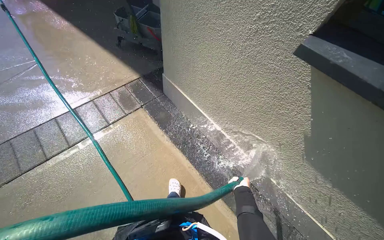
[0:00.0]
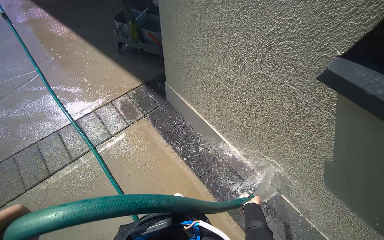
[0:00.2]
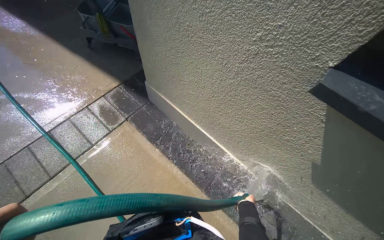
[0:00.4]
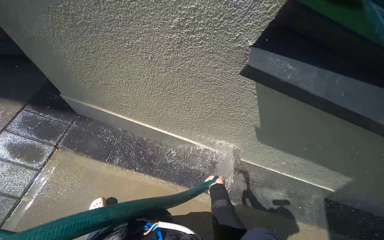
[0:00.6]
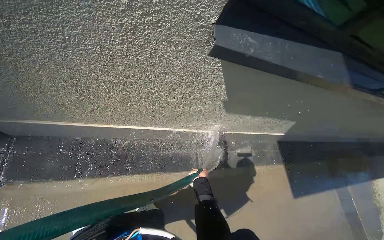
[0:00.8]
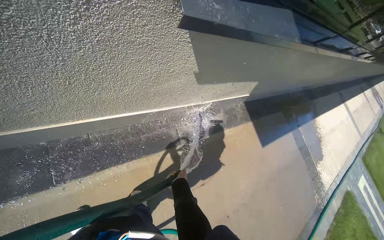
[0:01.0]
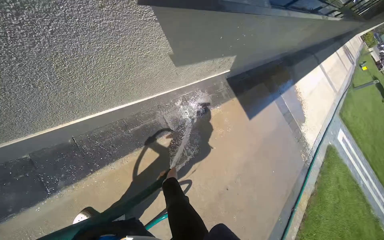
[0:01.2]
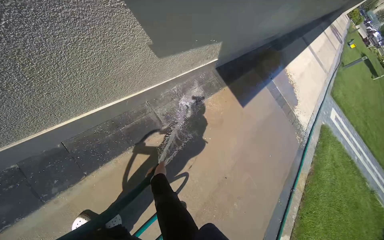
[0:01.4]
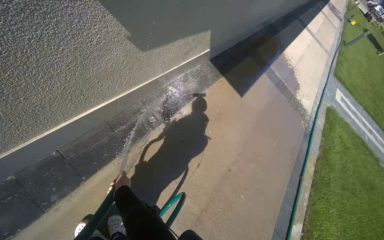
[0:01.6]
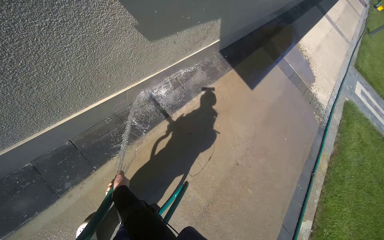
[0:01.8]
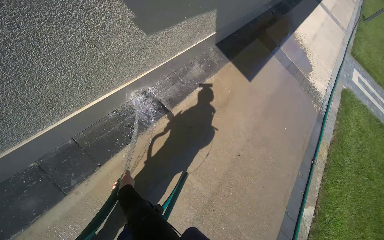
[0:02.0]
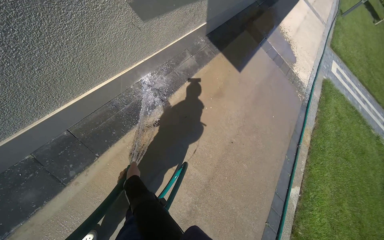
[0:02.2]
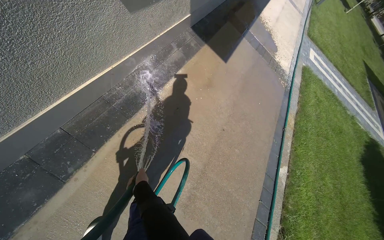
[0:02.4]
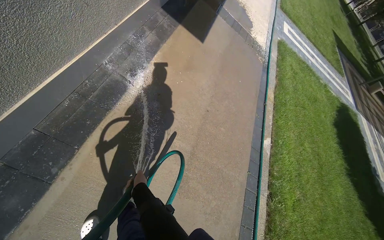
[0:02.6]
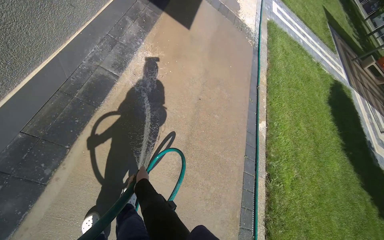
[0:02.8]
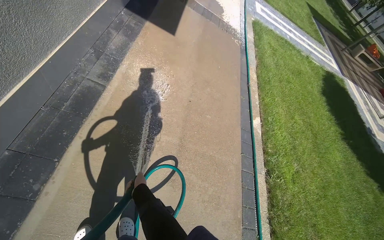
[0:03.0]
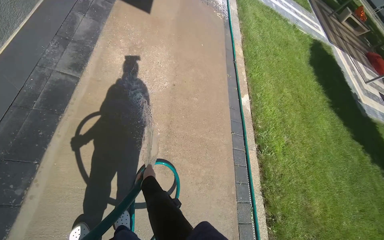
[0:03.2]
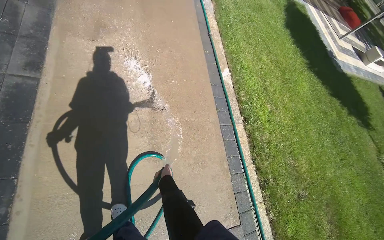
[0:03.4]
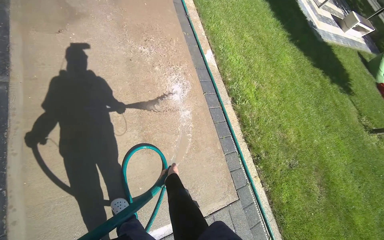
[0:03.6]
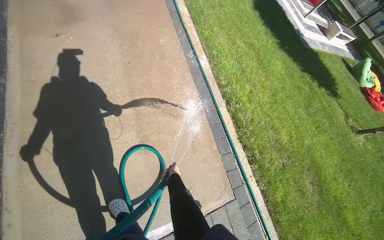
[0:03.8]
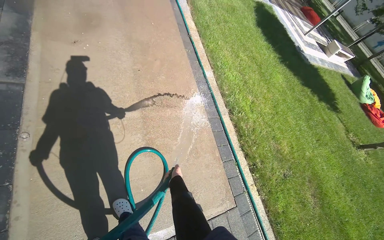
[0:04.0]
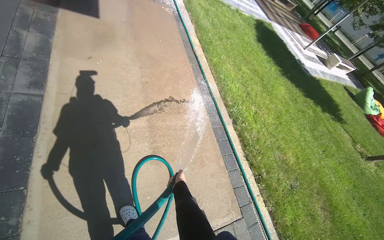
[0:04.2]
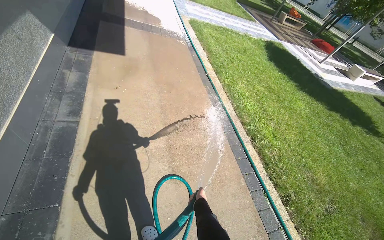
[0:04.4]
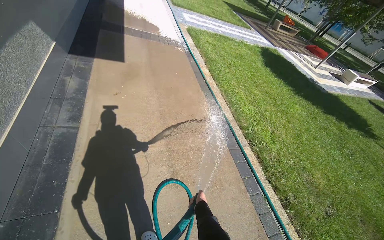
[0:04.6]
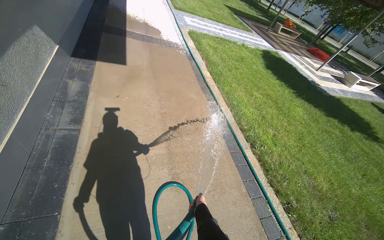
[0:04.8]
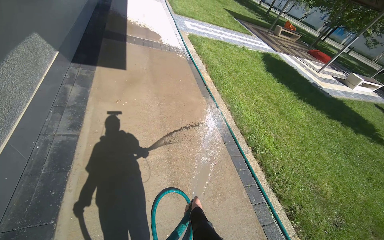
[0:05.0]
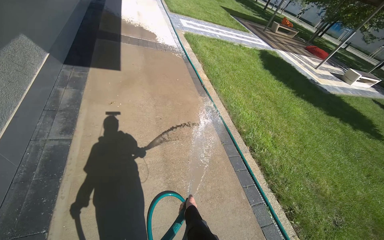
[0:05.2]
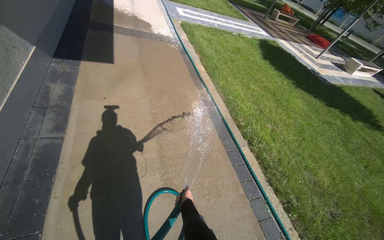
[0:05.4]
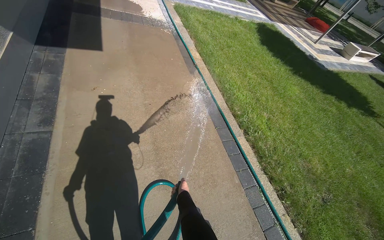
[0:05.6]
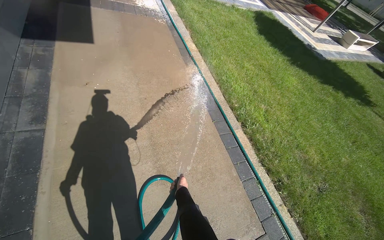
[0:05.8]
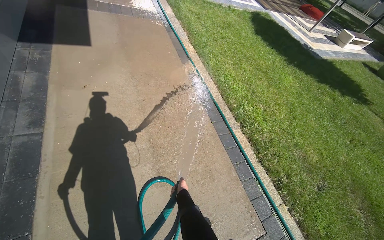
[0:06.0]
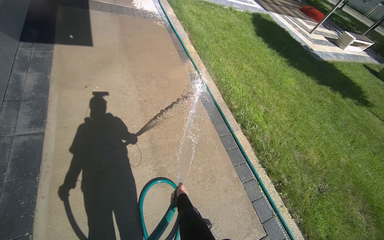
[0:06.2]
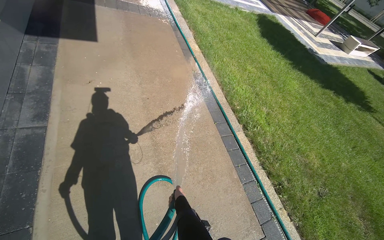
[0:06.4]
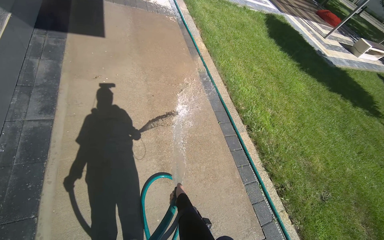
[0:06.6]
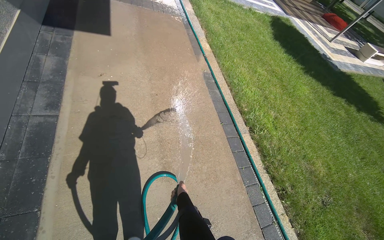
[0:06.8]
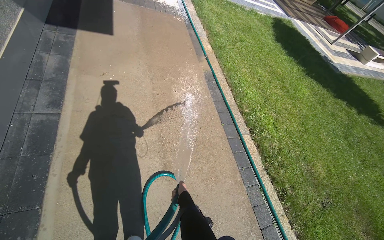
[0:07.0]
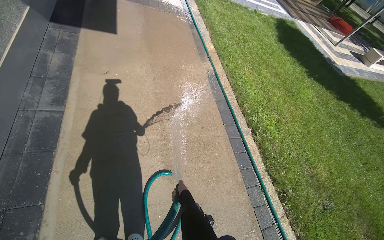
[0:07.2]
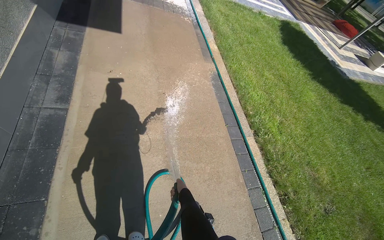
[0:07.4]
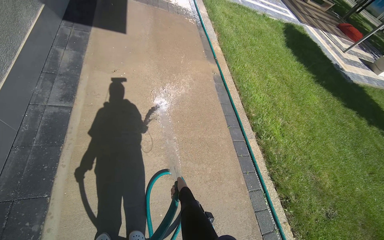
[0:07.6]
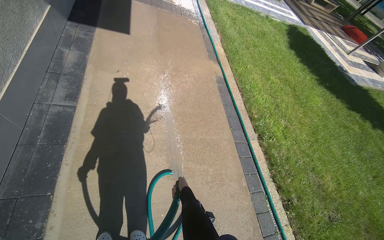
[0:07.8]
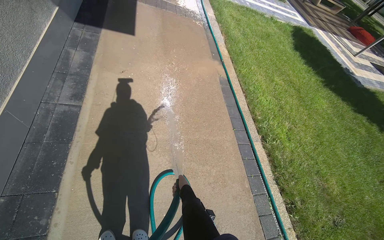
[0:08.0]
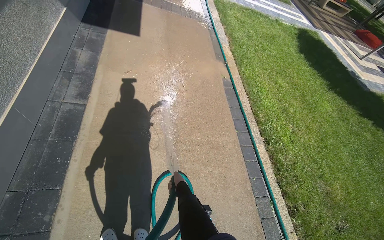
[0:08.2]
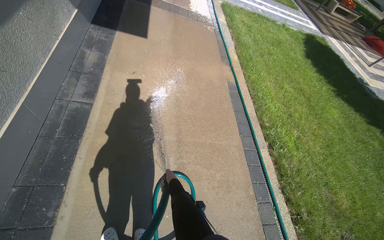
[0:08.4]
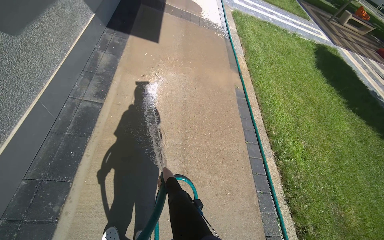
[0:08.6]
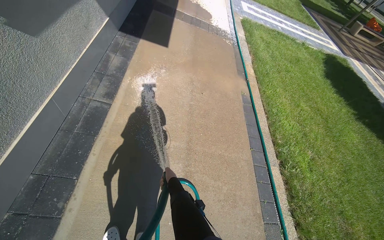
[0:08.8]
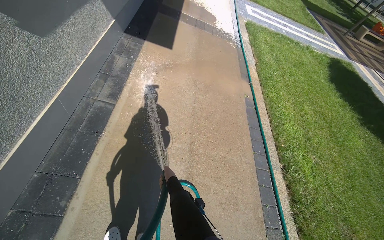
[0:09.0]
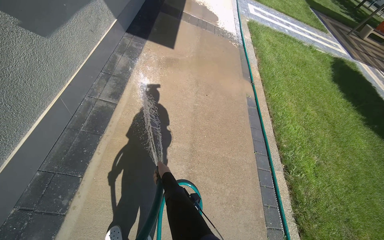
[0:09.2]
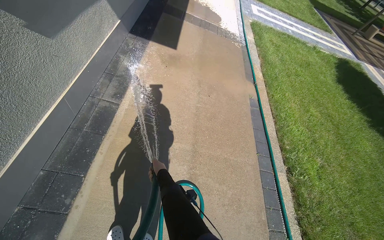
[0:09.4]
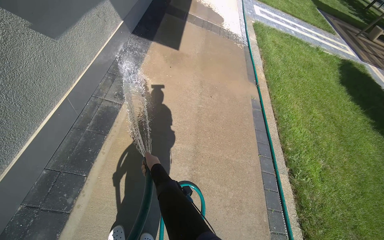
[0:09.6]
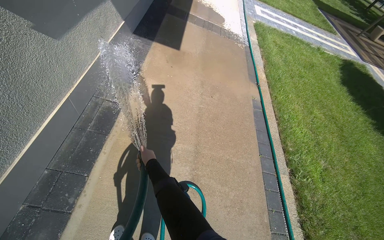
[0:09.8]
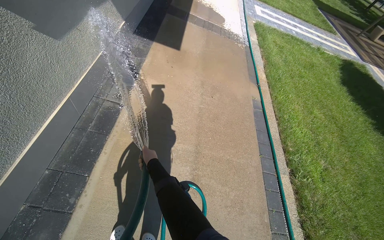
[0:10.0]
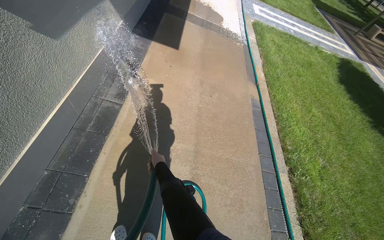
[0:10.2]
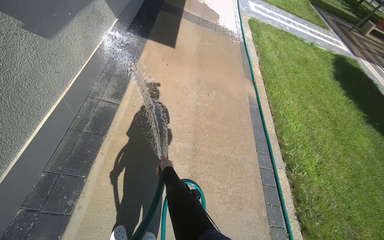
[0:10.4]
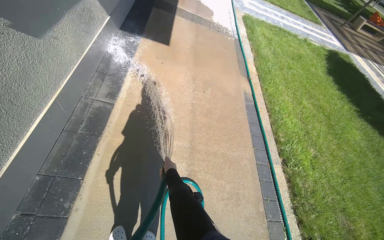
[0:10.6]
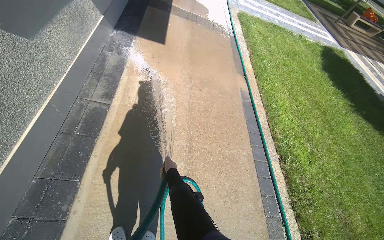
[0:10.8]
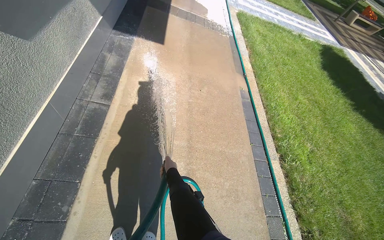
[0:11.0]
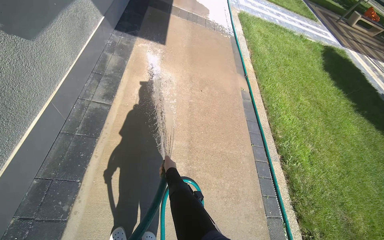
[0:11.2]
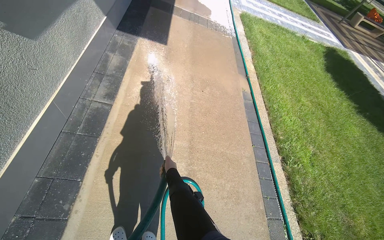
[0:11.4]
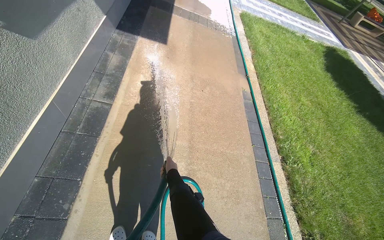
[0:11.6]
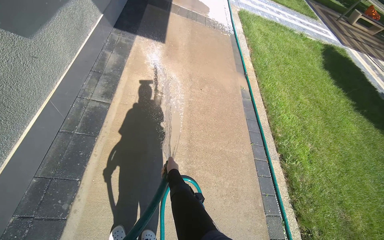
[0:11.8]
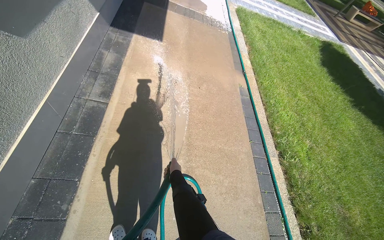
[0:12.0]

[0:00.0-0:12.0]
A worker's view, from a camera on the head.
Job: sweeping floor.
The whole recording: Rinsing concrete ground. The worker rinses the concrete ground with a hose.
0:00.0 to 0:01.6: The camera is carried approximately 40 cm. The head rotates roughly 80 degrees to the right. The camera pitches downward, by approximately 30 degrees.
0:01.6 to 0:03.0: The wearer's head swings some 30 degrees to the right. The view tips downward by some 15 degrees.

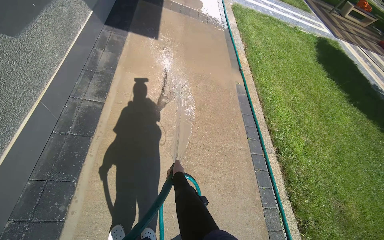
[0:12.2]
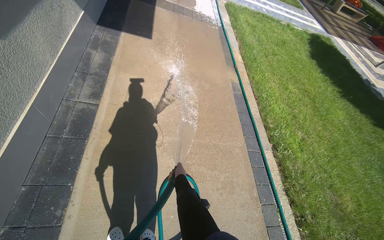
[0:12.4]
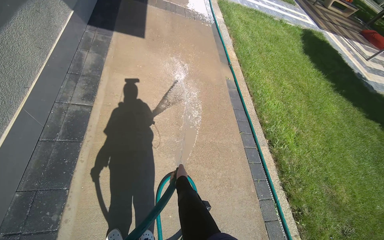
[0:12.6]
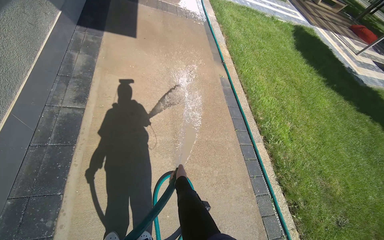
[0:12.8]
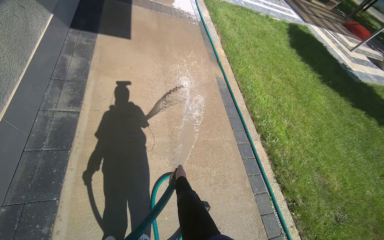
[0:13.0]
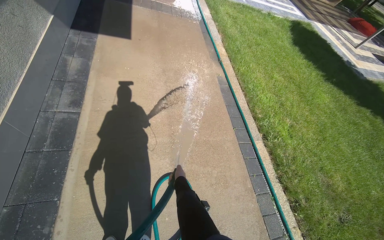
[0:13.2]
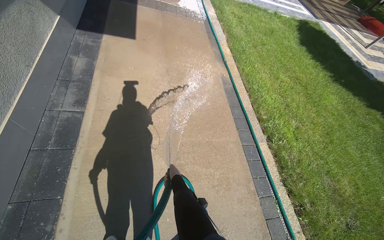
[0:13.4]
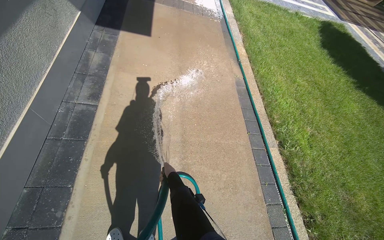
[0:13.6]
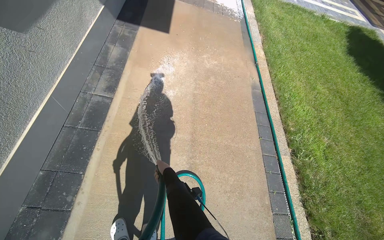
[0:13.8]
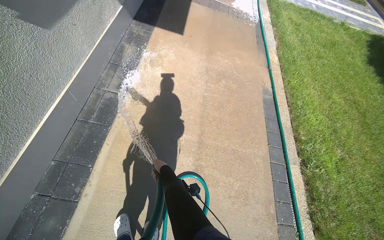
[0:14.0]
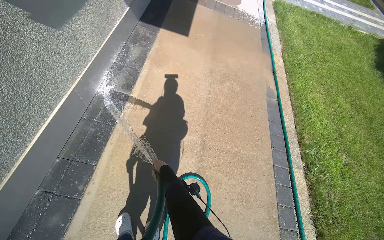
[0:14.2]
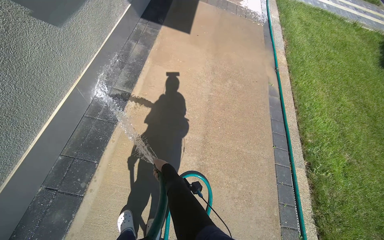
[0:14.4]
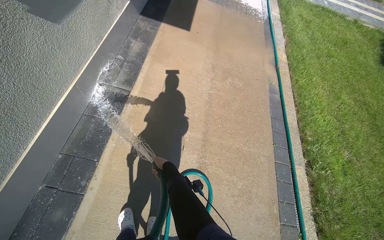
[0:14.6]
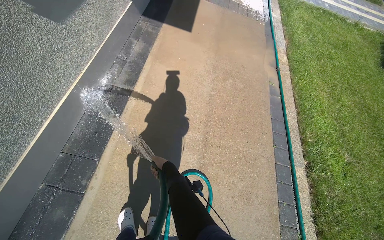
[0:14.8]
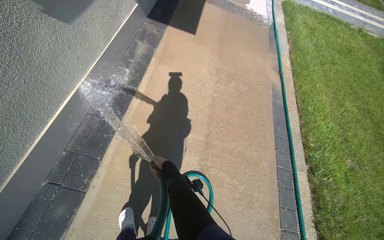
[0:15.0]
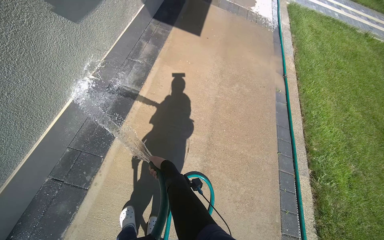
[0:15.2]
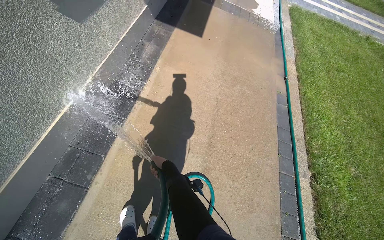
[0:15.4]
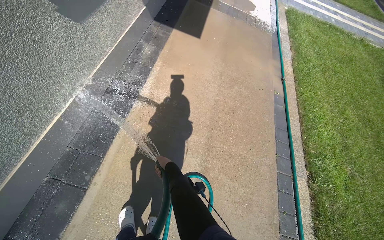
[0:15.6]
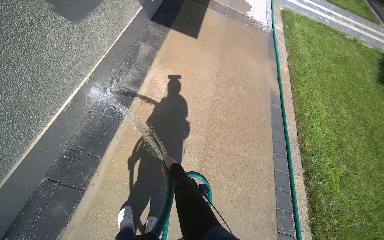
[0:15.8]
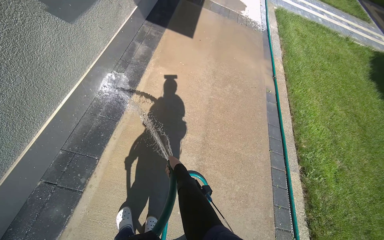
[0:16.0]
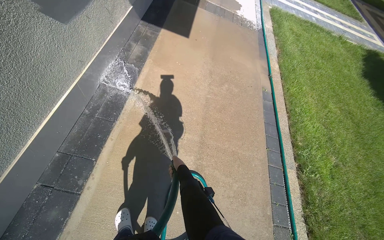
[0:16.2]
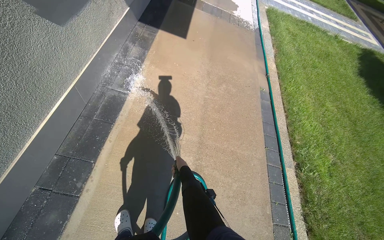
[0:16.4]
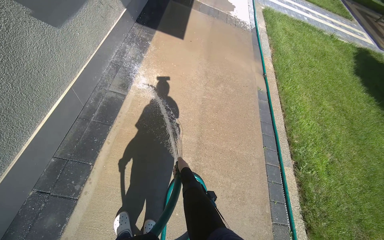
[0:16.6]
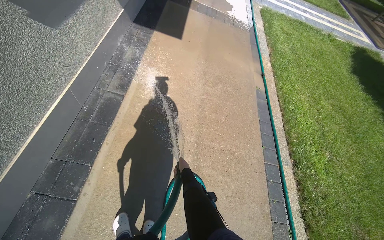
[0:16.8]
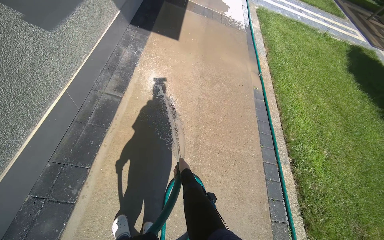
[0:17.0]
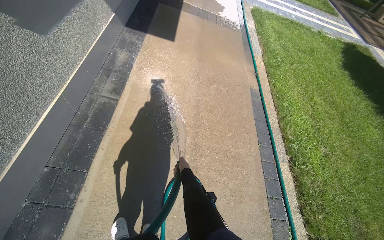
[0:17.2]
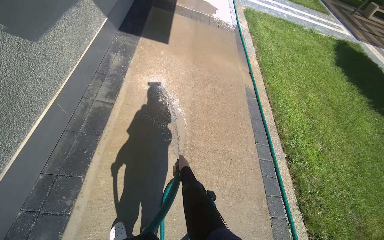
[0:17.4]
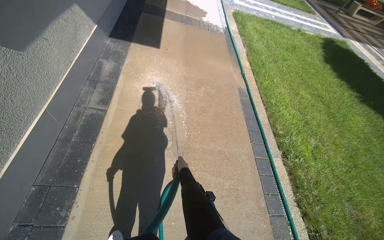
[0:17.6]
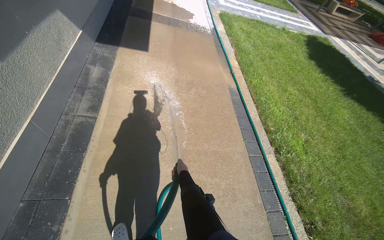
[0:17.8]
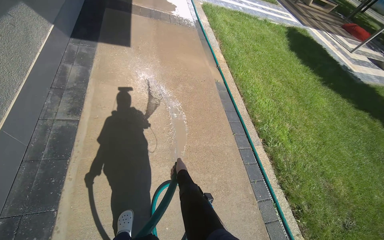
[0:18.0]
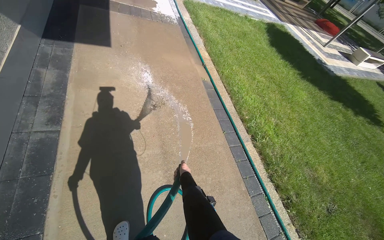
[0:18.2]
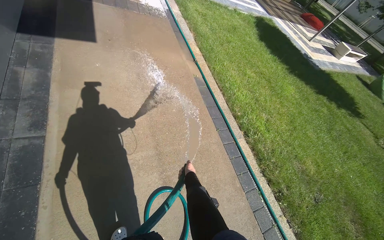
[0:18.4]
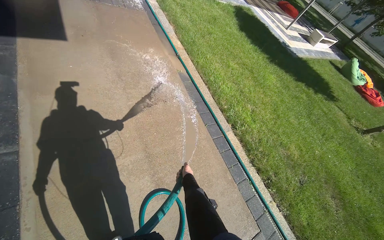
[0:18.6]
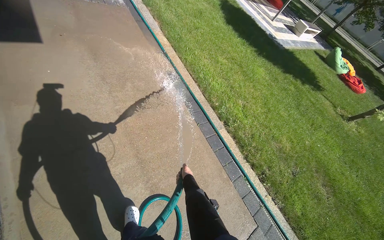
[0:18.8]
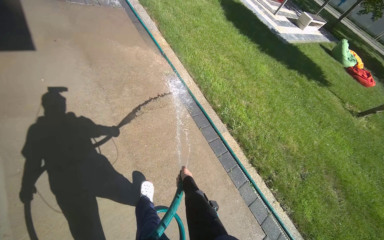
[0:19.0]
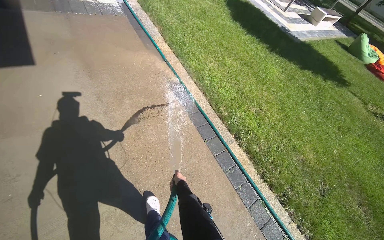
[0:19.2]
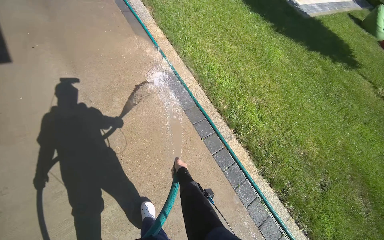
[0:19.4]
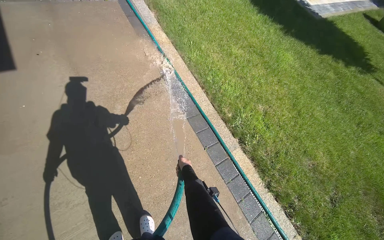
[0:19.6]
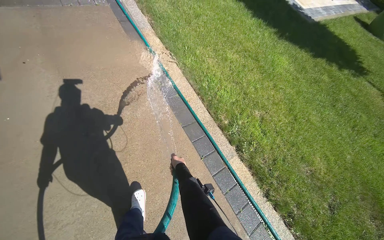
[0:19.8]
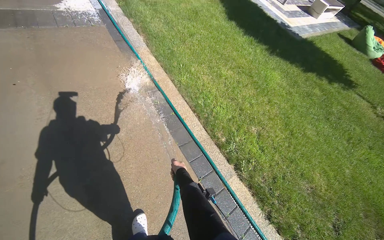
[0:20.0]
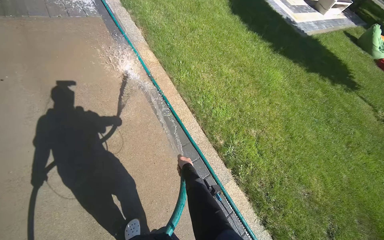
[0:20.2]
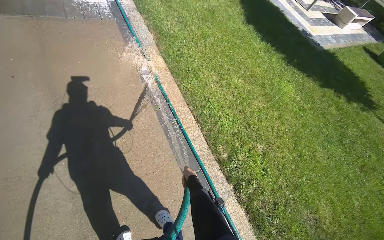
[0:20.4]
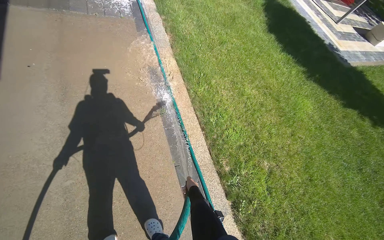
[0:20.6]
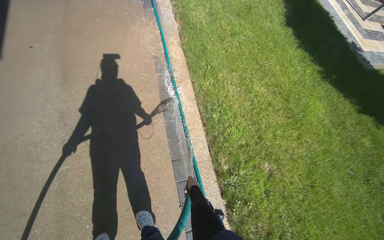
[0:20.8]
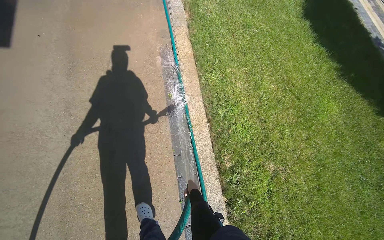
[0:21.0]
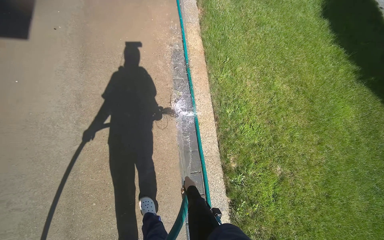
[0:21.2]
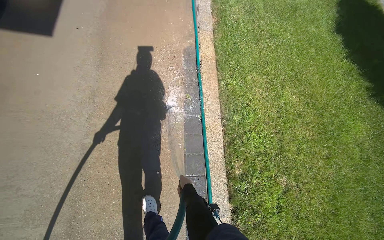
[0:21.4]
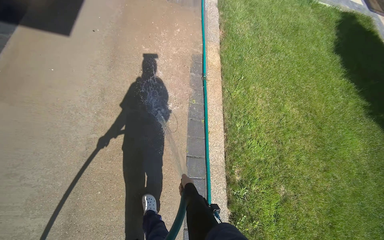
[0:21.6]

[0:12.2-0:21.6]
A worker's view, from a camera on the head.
Job: sweeping floor.
The whole recording: Rinsing concrete ground. The worker rinses the concrete ground with a hose.
0:15.4 to 0:17.0: The right hand goes about 10 cm to the right.
0:17.0 to 0:18.4: The head rotates some 25 degrees to the right.
0:18.4 to 0:20.0: The wearer moves some 90 cm.
0:20.0 to 0:21.6: The wearer looks approximately 35 degrees further to the left.
